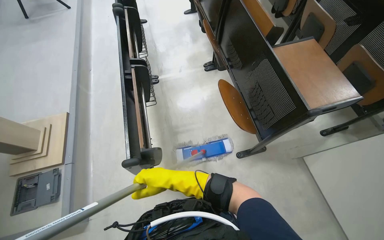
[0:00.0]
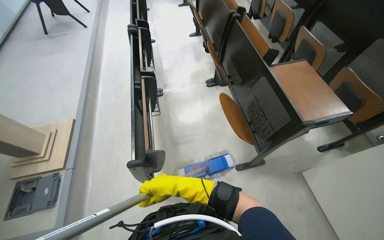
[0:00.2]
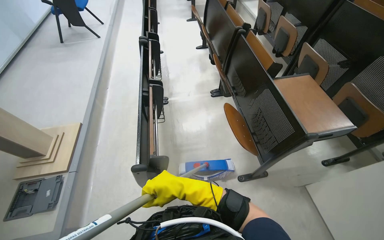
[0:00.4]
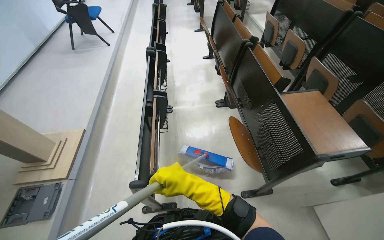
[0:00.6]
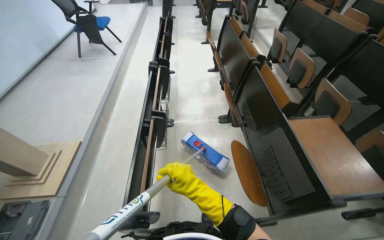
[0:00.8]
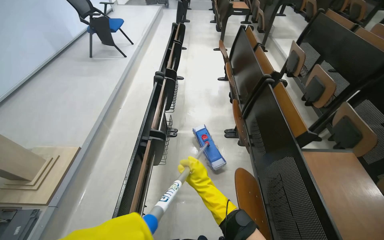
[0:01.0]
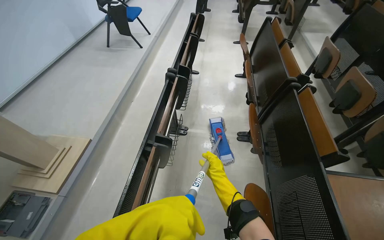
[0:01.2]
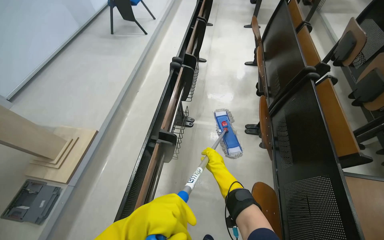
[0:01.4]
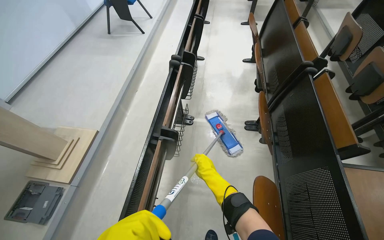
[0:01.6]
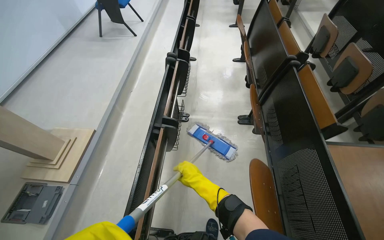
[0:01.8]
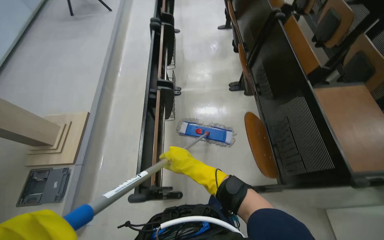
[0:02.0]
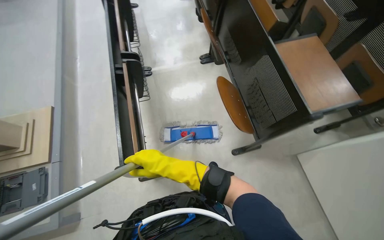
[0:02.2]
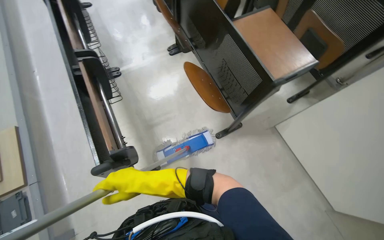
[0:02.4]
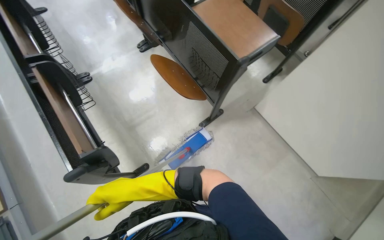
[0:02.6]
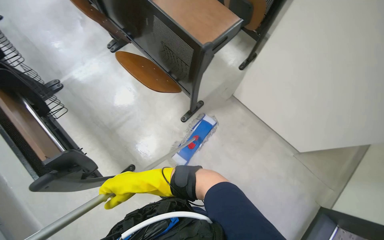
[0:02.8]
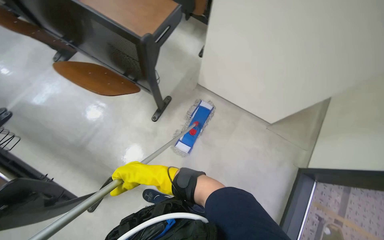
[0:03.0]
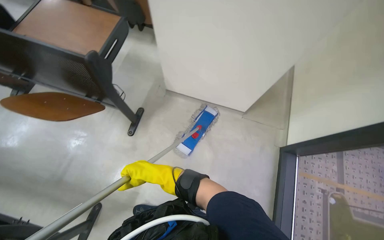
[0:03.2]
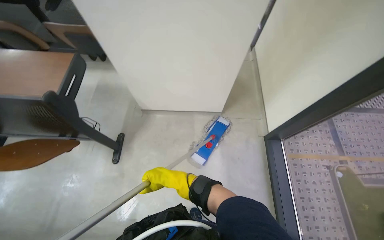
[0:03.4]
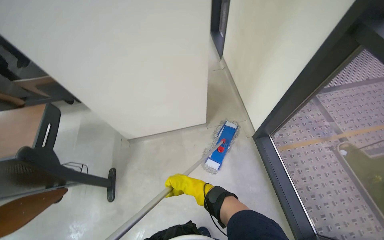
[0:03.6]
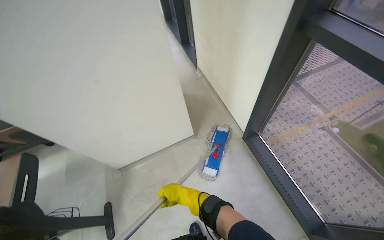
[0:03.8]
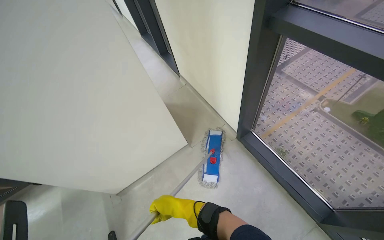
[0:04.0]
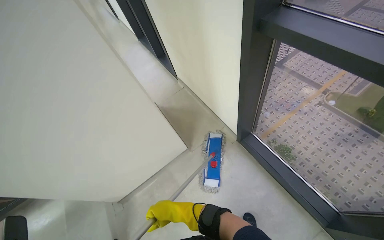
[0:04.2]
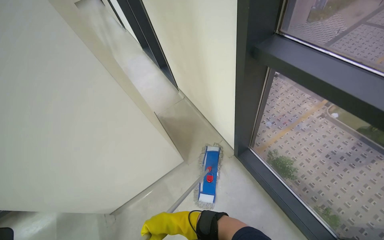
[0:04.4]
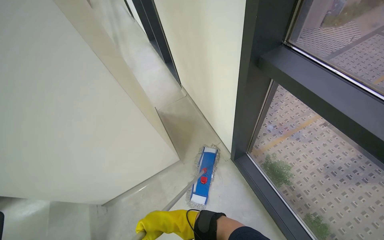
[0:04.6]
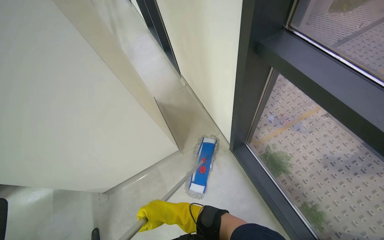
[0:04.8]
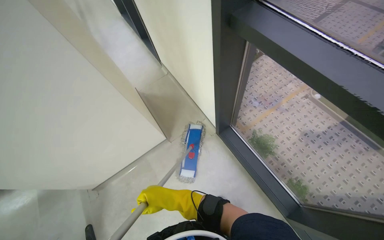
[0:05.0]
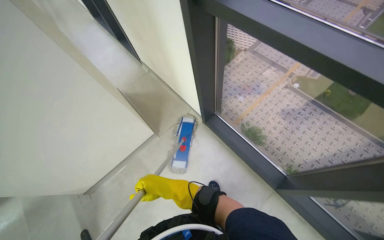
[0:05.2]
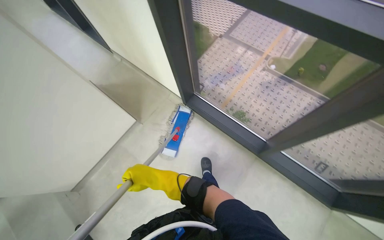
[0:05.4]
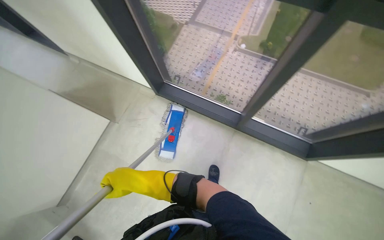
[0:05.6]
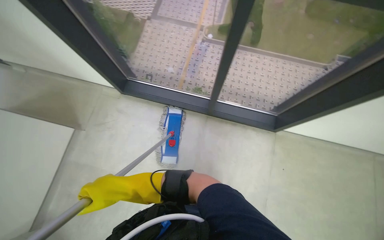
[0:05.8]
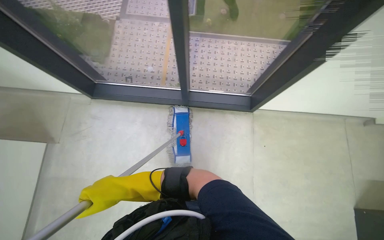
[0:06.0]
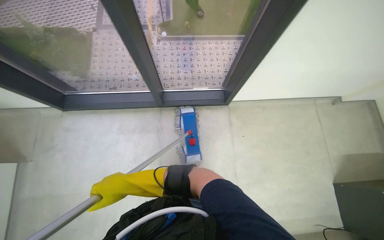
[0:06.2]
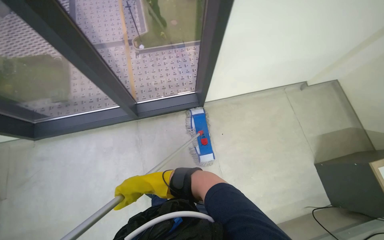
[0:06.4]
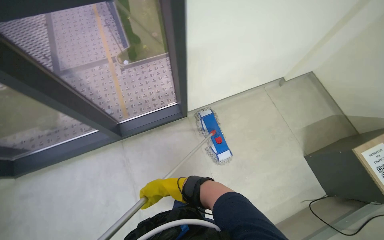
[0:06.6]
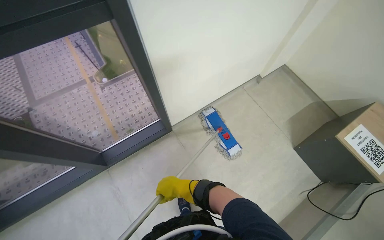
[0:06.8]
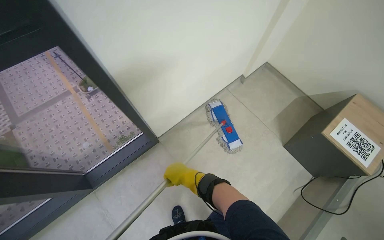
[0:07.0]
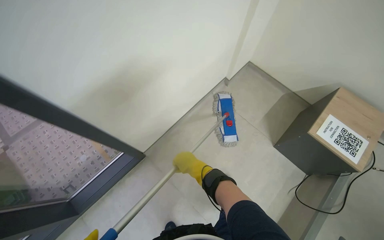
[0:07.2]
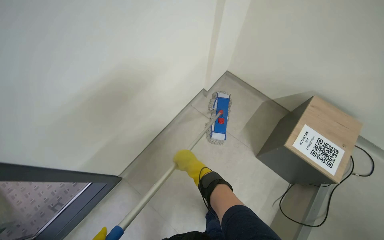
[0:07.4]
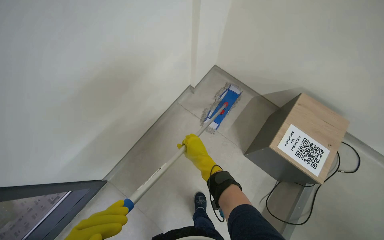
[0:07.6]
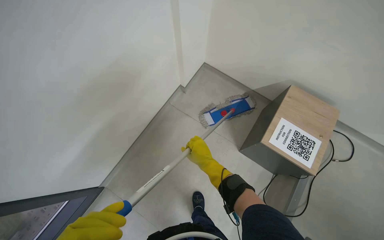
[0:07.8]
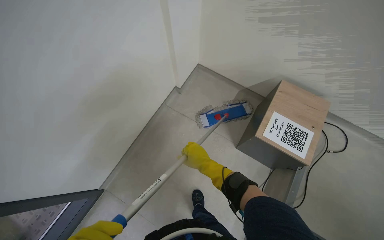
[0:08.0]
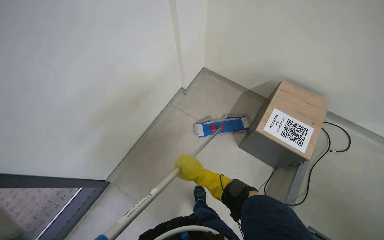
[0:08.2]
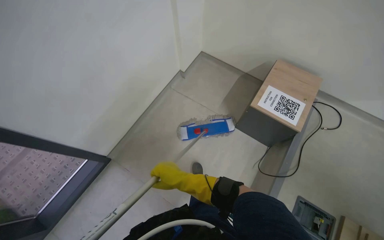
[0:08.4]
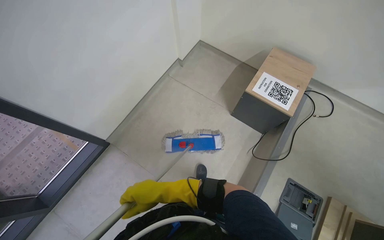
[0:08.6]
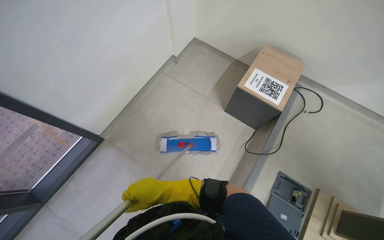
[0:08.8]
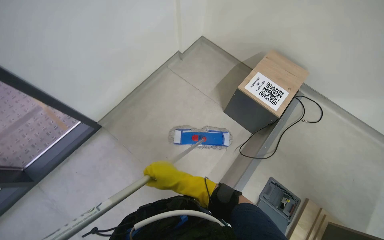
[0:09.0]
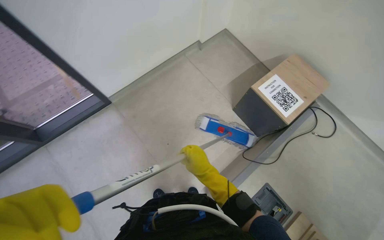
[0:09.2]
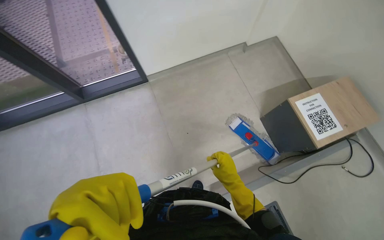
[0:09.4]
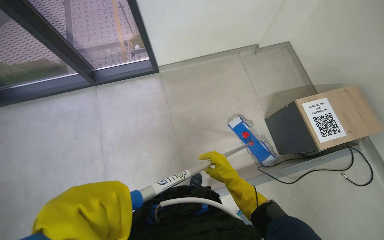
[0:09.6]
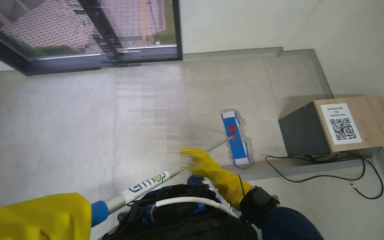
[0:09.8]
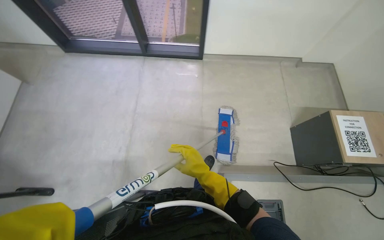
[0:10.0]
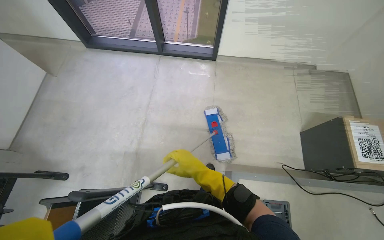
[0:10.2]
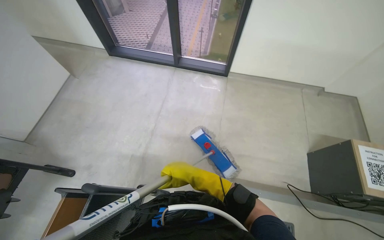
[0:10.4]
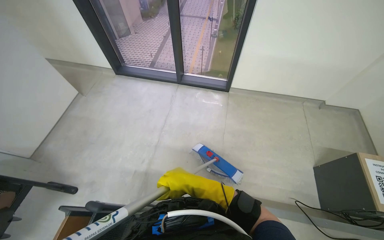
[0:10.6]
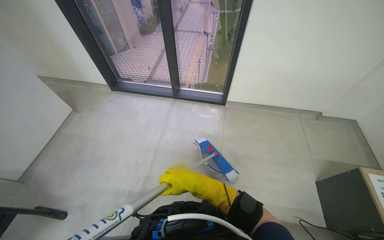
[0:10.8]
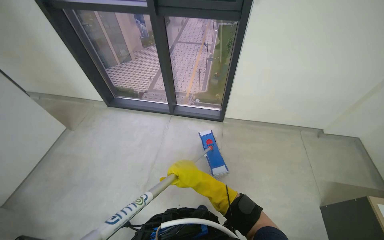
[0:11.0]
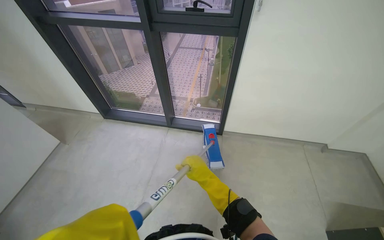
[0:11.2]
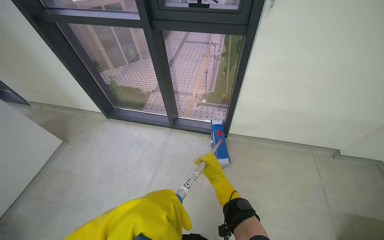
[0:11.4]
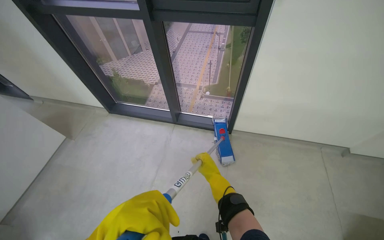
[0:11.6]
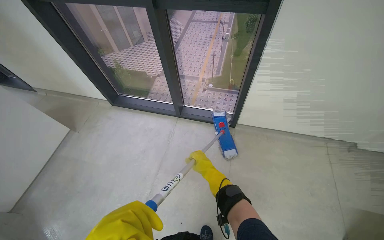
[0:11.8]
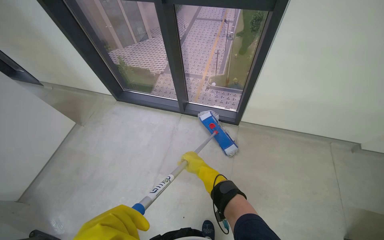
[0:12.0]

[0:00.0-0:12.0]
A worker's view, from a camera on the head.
Job: mopping floor.
The whole recording: Mopping lecture hall floor. The worker washes the mop, then mops the floor of the lecture hall, moving between rows of desks.
0:00.0 to 0:01.6: The head rotates some 20 degrees to the left. The right hand goes nearer to the camera and returns, approximately 5 cm each way.
0:01.6 to 0:03.0: The head travels about 60 cm. The head rotates some 70 degrees to the right. The camera pitches downward, by roughly 20 degrees.
0:03.0 to 0:04.4: The wearer moves approximately 60 cm. The camera pitches upward, by some 15 degrees. The scene rotates counterclockwise by approximately 65 degrees.
0:06.0 to 0:07.6: The camera is carried roughly 60 cm. The wearer's head swings some 55 degrees to the right.
0:07.6 to 0:09.0: The camera travels approximately 50 cm.
0:09.0 to 0:10.4: The camera travels approximately 50 cm. The head rotates roughly 60 degrees to the left.
0:10.4 to 0:12.0: The right hand heads farther from the camera, covering approximately 25 cm.

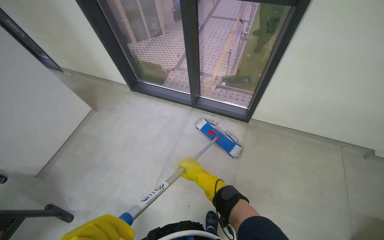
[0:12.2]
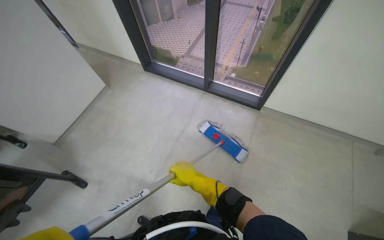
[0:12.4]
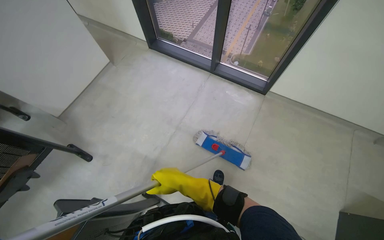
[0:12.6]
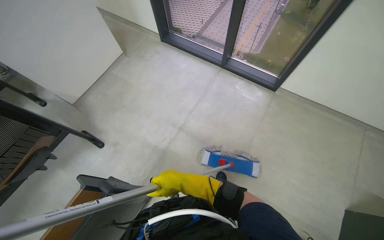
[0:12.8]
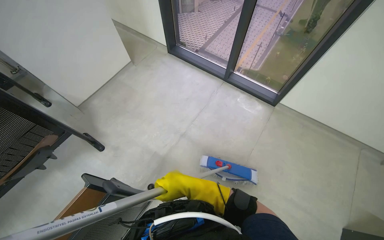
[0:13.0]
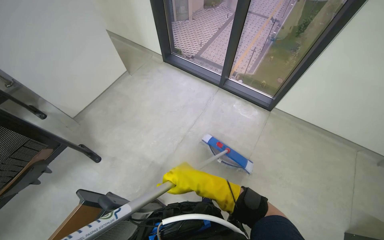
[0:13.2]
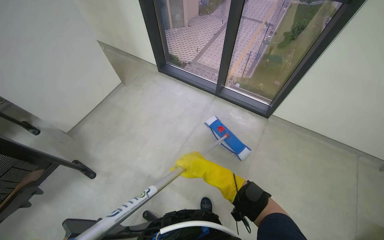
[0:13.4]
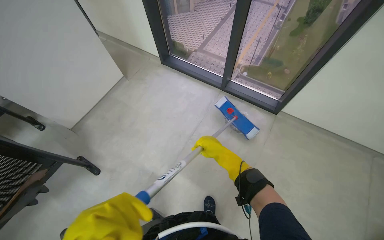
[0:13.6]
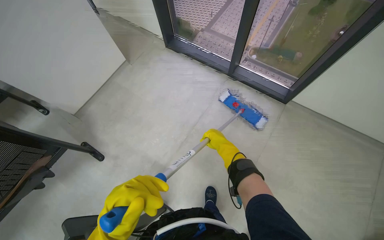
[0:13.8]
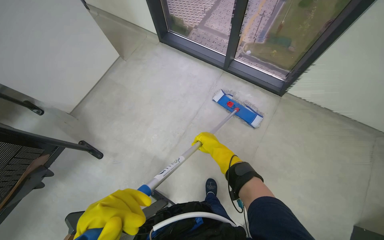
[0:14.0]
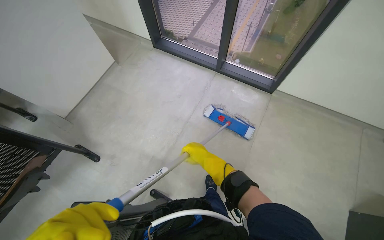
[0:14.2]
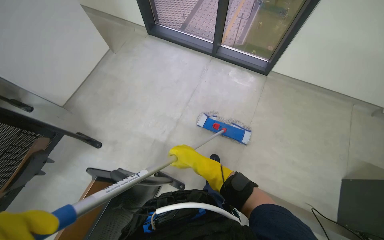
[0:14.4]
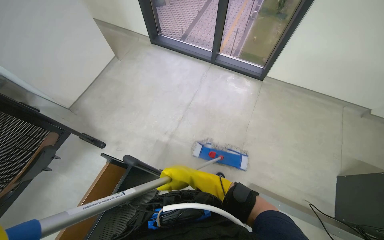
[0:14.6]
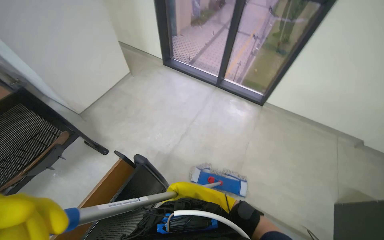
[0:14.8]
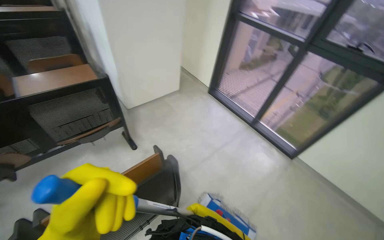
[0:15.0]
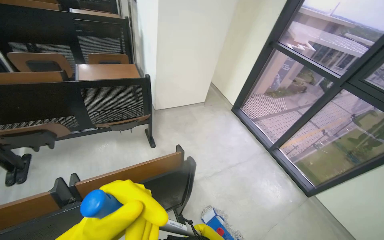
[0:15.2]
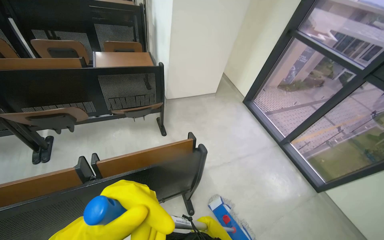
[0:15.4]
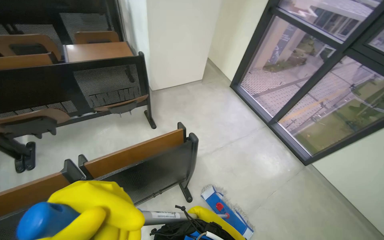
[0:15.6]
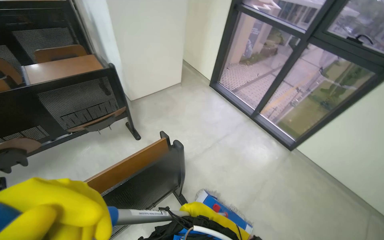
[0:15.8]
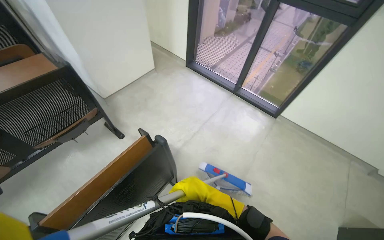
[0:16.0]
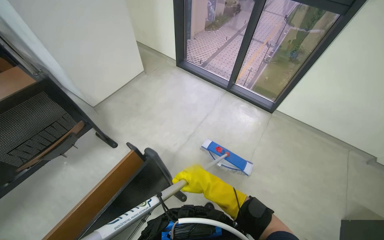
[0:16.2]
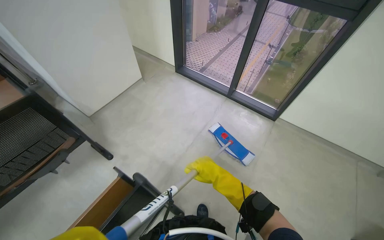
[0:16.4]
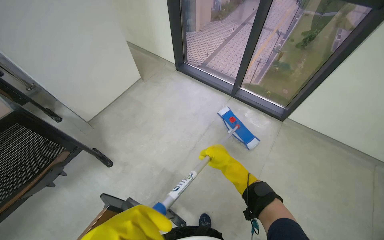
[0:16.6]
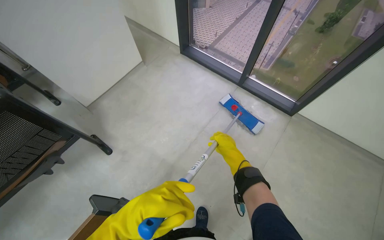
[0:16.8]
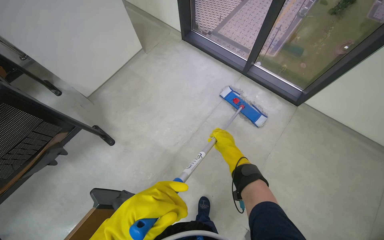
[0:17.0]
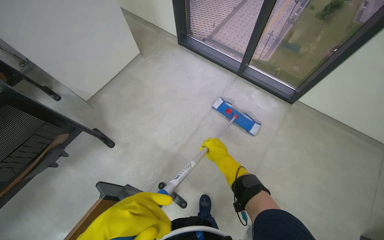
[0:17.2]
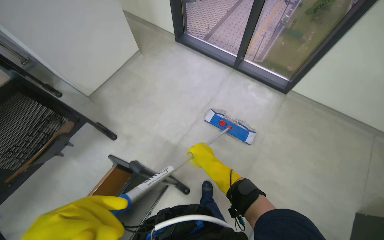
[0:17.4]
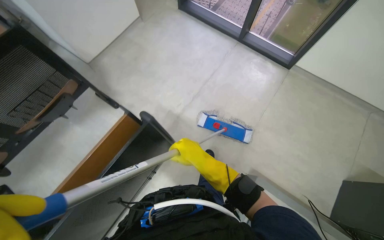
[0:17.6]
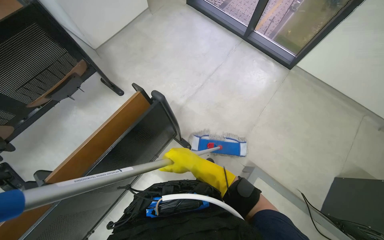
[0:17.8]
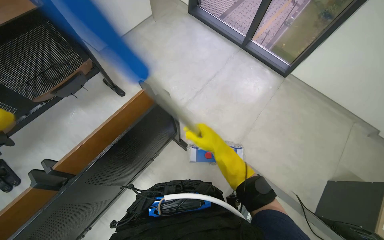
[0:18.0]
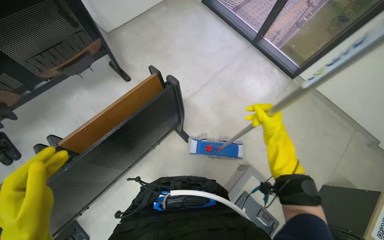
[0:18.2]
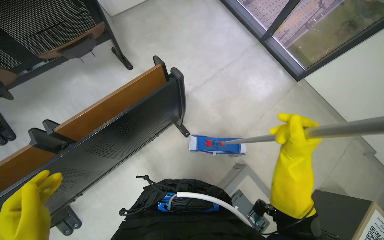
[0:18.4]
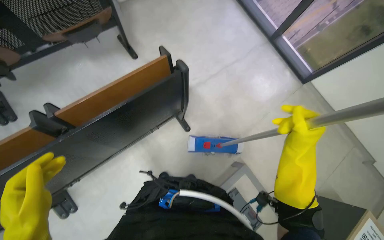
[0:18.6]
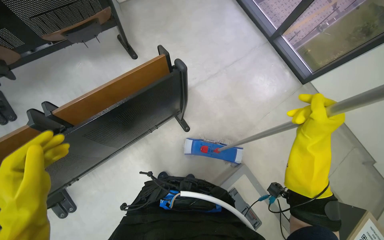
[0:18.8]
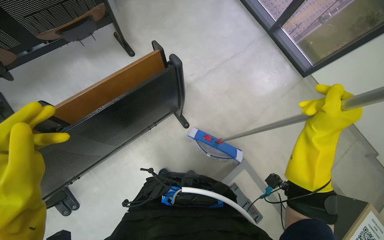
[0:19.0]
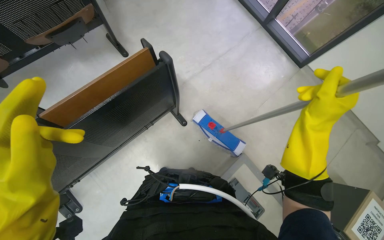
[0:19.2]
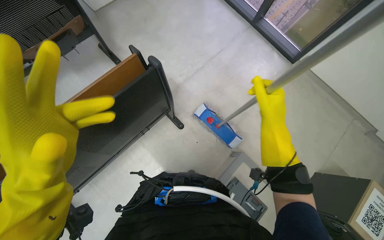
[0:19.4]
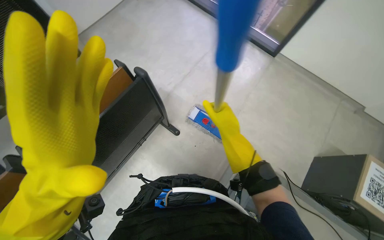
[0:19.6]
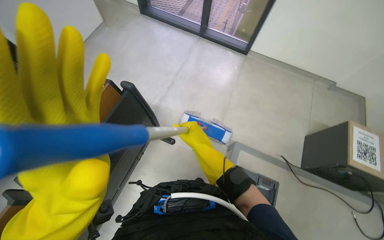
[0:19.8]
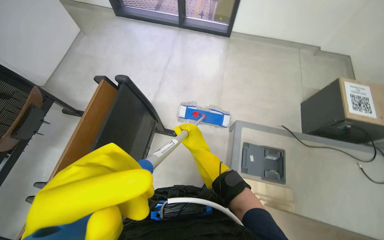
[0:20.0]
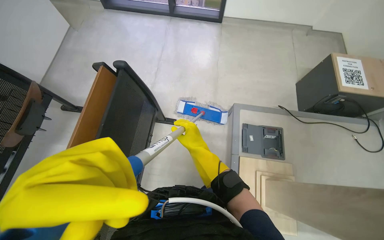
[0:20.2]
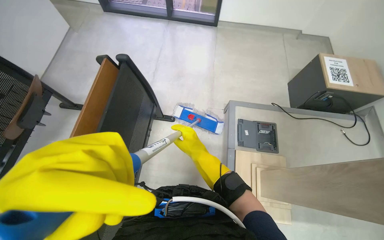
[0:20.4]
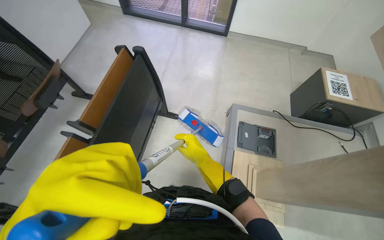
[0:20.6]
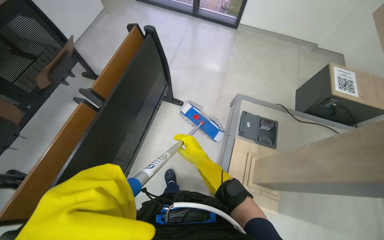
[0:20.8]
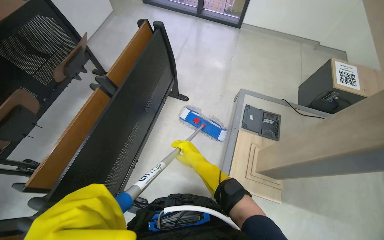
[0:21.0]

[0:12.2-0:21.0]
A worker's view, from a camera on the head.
Job: mopping floor.
The whole recording: Mopping lecture hall floor. The worker washes the mop, then mops the floor of the lecture hall, moving between rows of desks.
0:13.6 to 0:15.2: The head travels some 60 cm. The wearer's head swings some 35 degrees to the left. The camera pitches upward, by approximately 25 degrees.
0:15.2 to 0:16.6: The wearer looks roughly 20 degrees further downward. Everything in view rotates about 30 degrees counterclockwise.
0:16.6 to 0:18.0: The right hand moves approximately 20 cm farther from the camera and comes back.
0:18.0 to 0:19.6: The right hand moves about 20 cm to the right and comes back.
0:19.6 to 0:21.0: The head travels about 50 cm.
